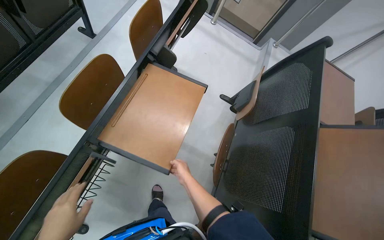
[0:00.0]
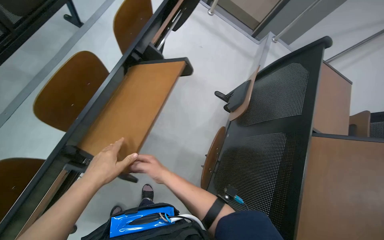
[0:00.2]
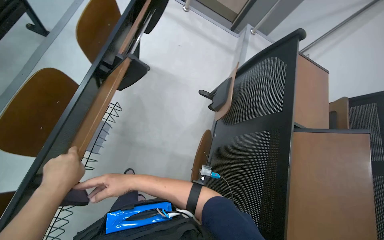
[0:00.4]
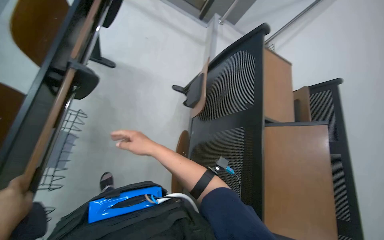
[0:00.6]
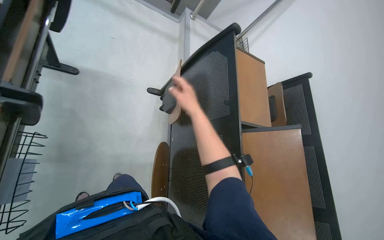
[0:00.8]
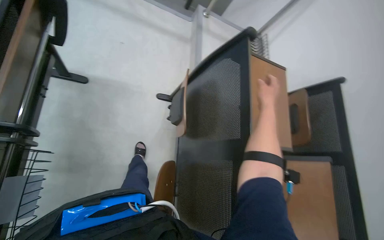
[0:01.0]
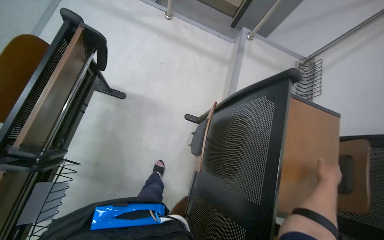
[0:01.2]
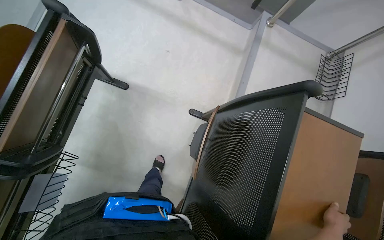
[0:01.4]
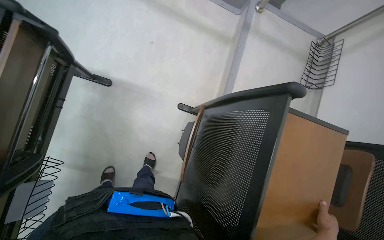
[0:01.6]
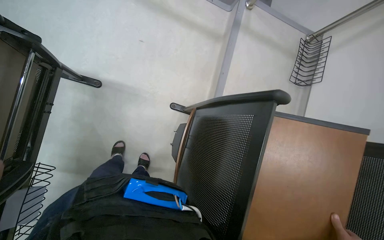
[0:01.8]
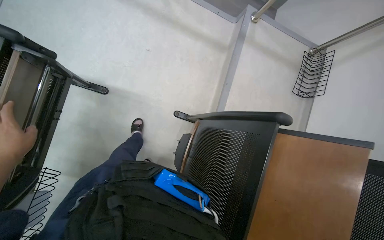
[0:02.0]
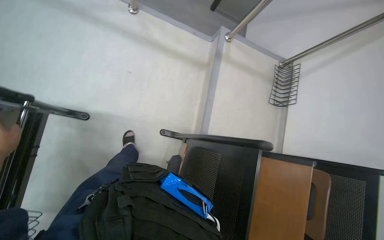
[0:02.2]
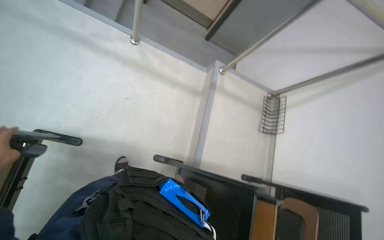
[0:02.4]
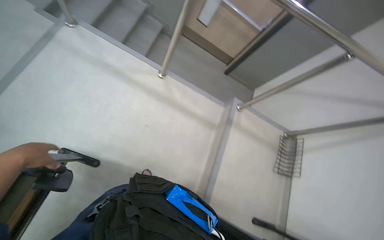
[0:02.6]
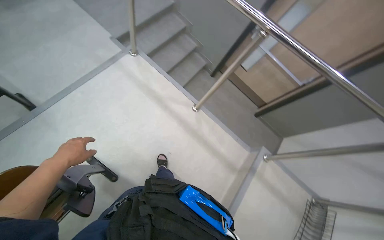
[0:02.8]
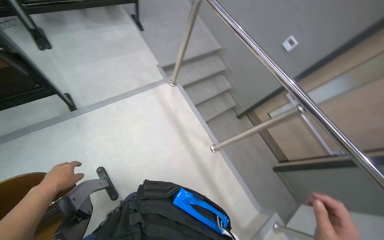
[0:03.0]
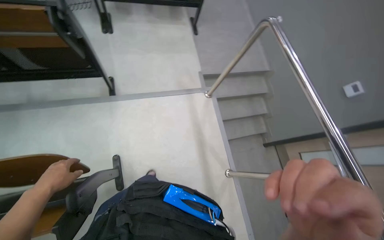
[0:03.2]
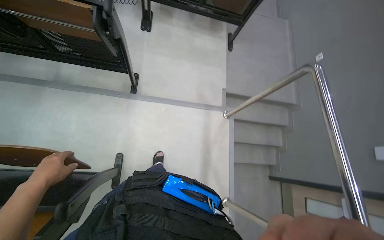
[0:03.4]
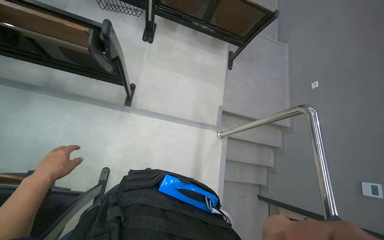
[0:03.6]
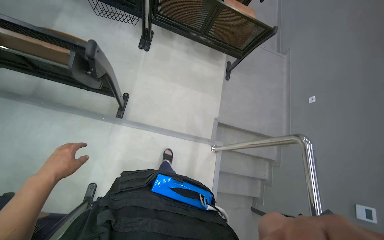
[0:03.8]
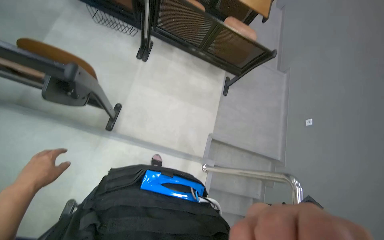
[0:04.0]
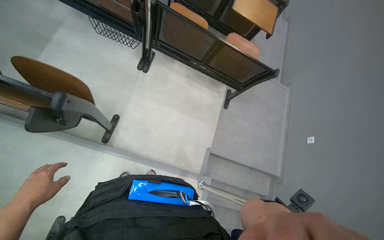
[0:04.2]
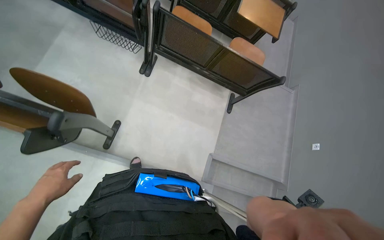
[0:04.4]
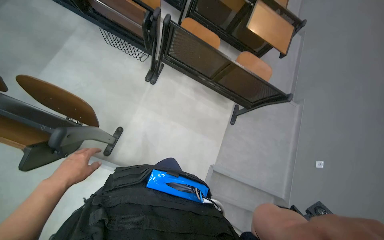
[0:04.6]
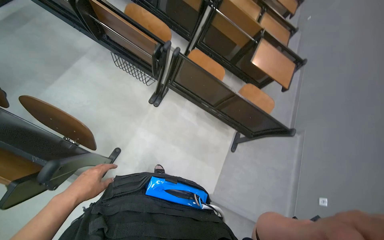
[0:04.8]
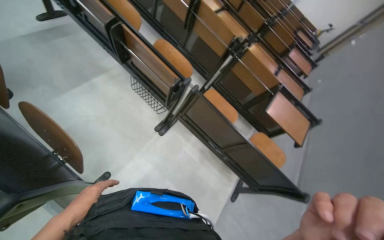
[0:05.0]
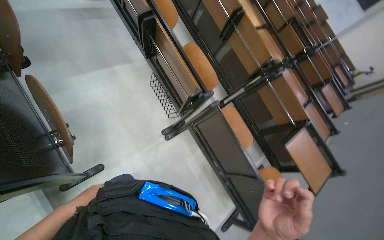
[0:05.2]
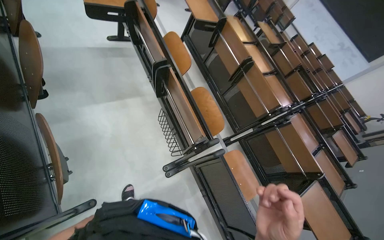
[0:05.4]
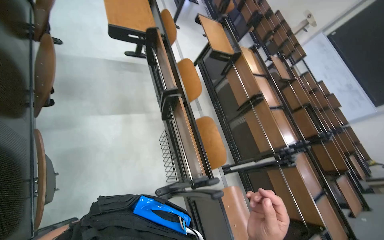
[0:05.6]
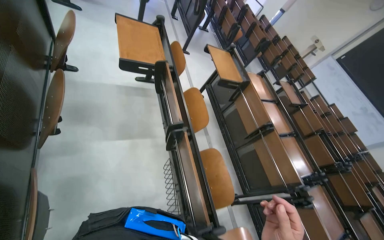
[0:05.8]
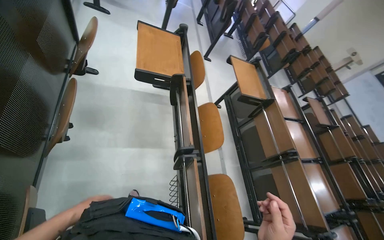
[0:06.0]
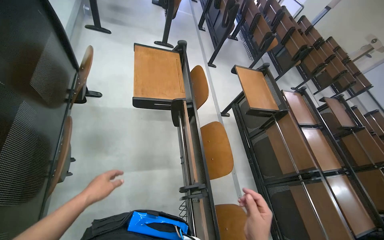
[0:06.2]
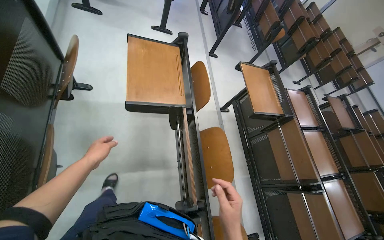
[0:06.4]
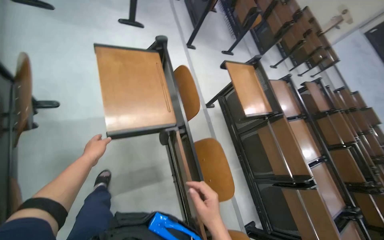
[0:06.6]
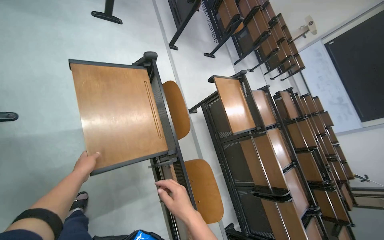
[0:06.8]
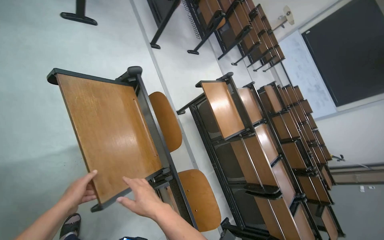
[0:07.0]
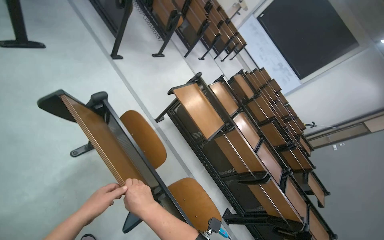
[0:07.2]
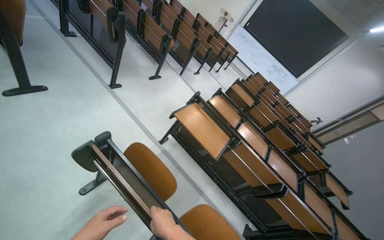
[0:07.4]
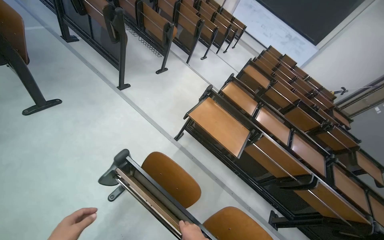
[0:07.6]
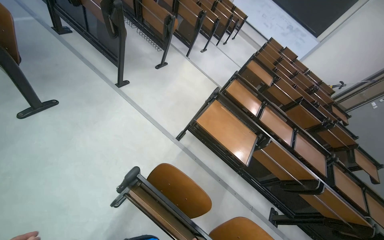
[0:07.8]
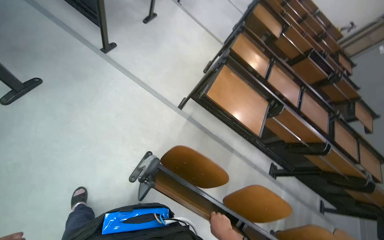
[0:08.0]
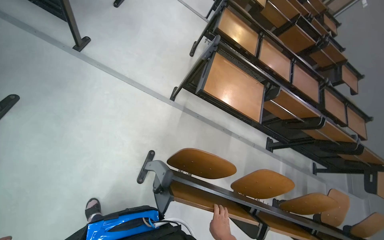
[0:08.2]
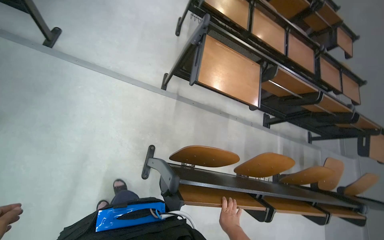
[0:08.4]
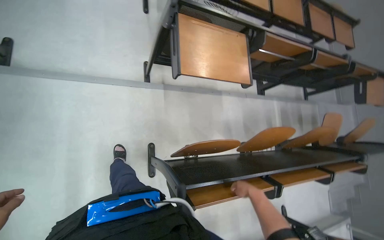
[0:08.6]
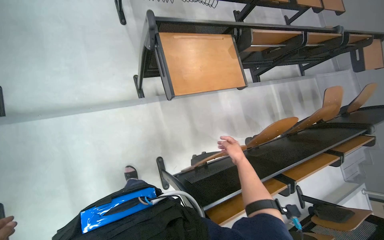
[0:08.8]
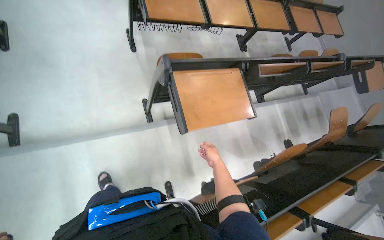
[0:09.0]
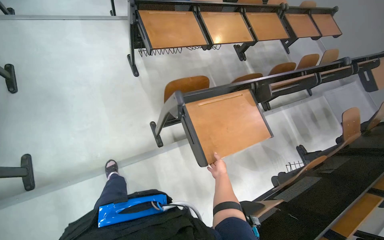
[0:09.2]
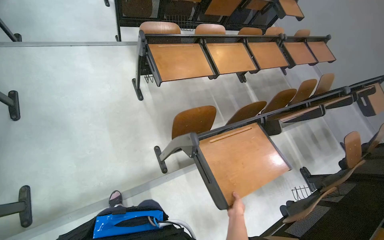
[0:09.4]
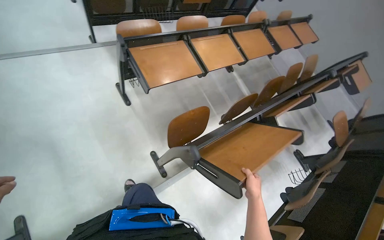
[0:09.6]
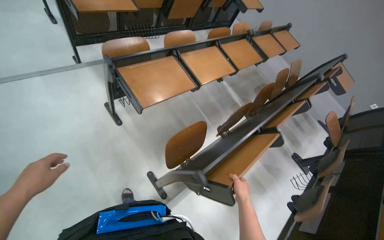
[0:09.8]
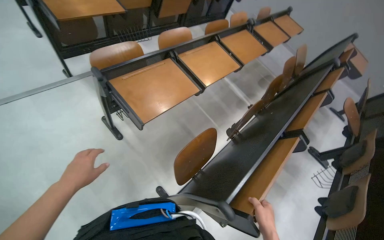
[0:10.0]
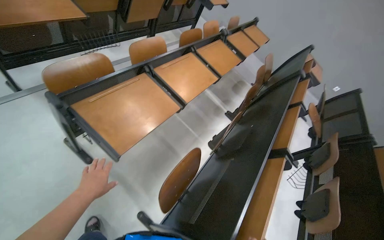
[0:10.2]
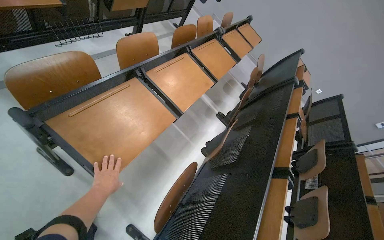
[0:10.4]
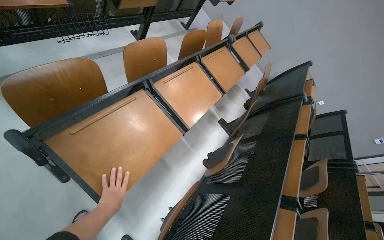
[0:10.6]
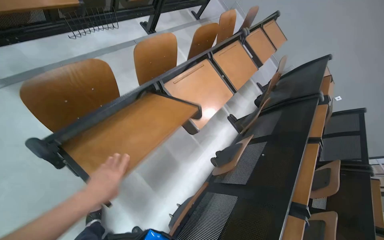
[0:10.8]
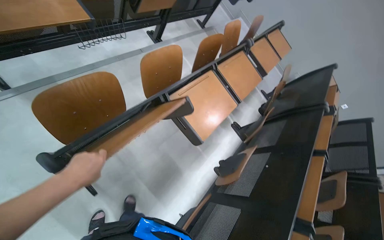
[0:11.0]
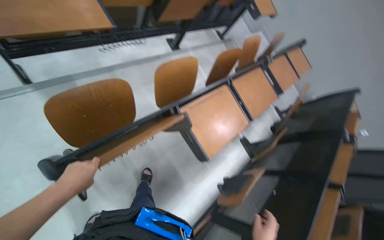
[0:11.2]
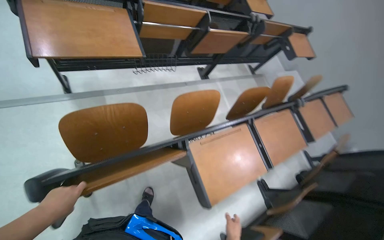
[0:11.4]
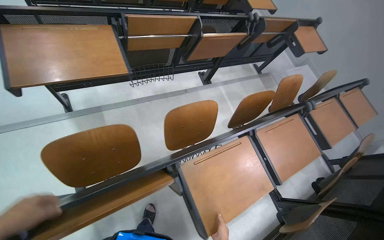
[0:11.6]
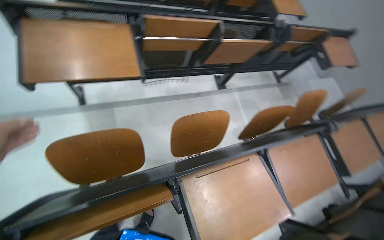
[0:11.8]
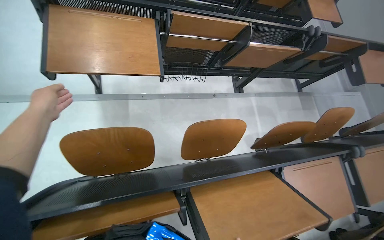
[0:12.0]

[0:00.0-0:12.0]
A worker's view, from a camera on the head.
Job: organizing items.
The whole recording: Folding up lecture hall desks. The worker folds up the desks in the lecture hall.
0:00.0 to 0:01.6: The camera is carried about 70 cm. The view tips downward by roughly 20 degrees.
0:01.6 to 0:03.0: The wearer moves roughly 70 cm. The camera pitches upward, by approximately 35 degrees. The scene rotates clockwise by roughly 35 degrees.
0:03.0 to 0:04.4: The camera travels about 90 cm. The wearer's head swings roughly 50 degrees to the left.
0:04.4 to 0:06.0: The camera travels some 80 cm. The head turns to the left by some 60 degrees. The wearer looks approximately 45 degrees further upward.
0:07.6 to 0:09.0: The head travels some 80 cm. The wearer looks some 45 degrees further downward. The scene rotates counterclockwise by approximately 45 degrees.
0:09.0 to 0:10.4: The wearer moves roughly 1 m. The head rotates some 35 degrees to the right.
0:10.4 to 0:12.0: The wearer moves roughly 70 cm. The wearer's head swings some 45 degrees to the left.

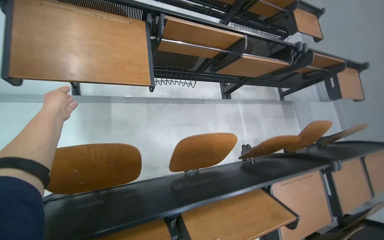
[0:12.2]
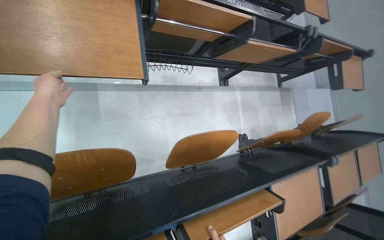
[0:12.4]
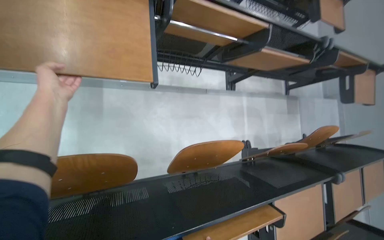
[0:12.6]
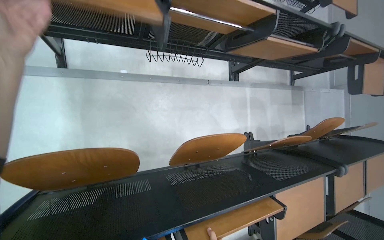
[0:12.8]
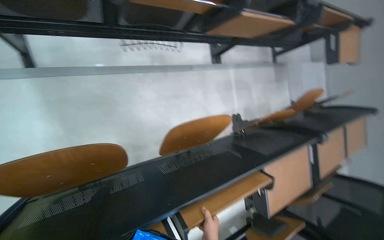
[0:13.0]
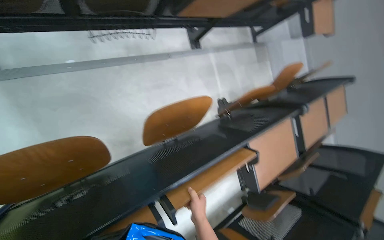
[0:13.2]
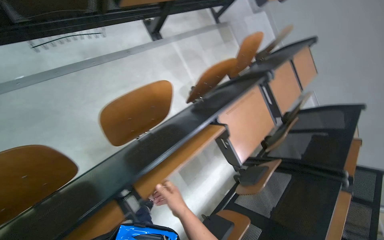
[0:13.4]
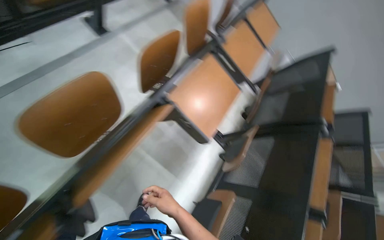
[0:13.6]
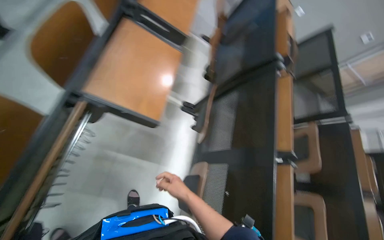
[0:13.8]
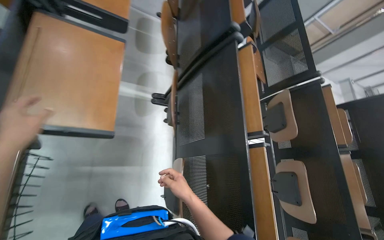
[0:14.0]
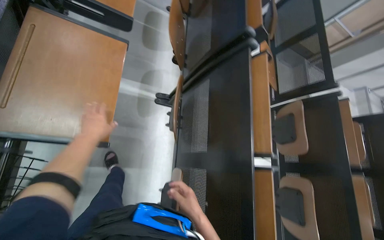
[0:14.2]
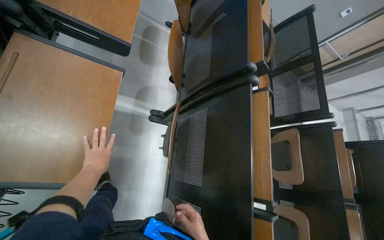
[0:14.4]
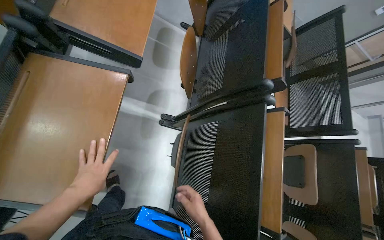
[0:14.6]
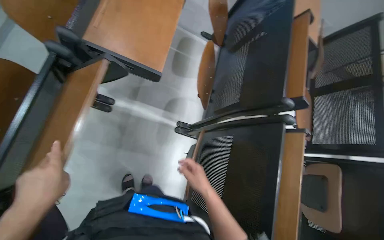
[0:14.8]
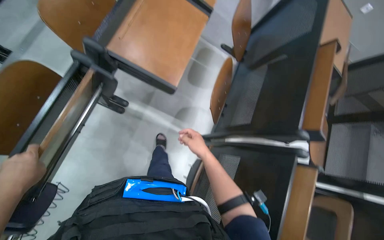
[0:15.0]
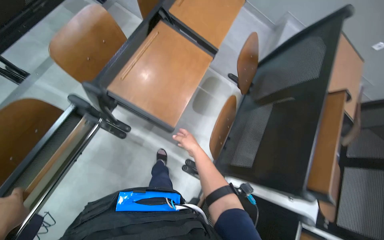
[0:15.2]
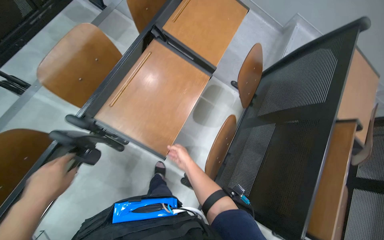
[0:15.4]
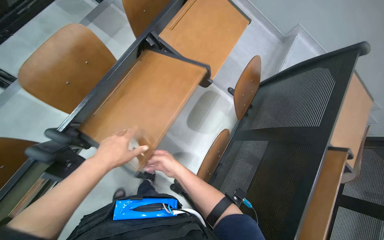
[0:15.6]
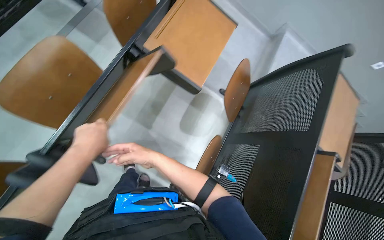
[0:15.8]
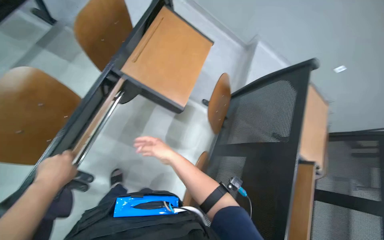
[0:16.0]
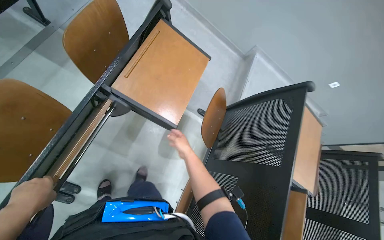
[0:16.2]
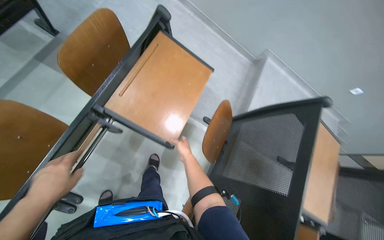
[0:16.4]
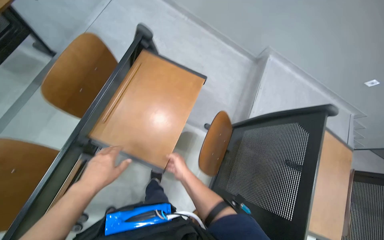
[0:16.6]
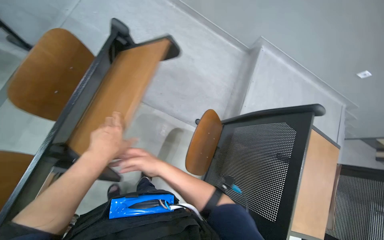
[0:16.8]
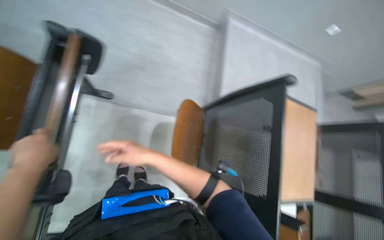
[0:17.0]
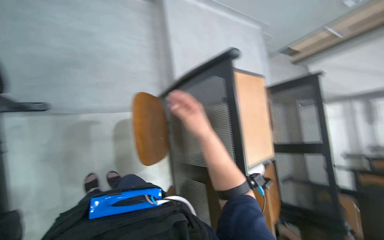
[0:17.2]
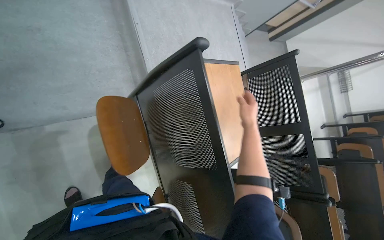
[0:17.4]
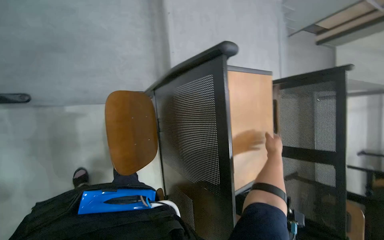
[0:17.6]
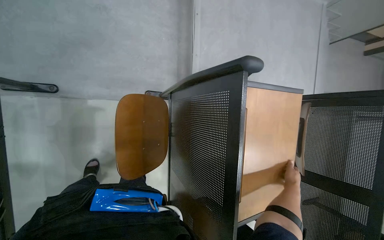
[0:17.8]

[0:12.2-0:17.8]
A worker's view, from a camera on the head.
Job: organizing items.
The whole recording: Folding up lecture hall desks. The worker folds up the desks in the lecture hall.
0:12.2 to 0:13.6: The camera pitches downward, by roughly 20 degrees. The scene turns roughly 35 degrees counterclockwise in the picture.
0:13.6 to 0:15.0: The camera is carried some 80 cm. The view tips downward by roughly 15 degrees.
0:15.0 to 0:16.4: The head travels about 70 cm.
0:16.4 to 0:17.8: The head travels approximately 60 cm. The view tilts roughly 25 degrees downward.

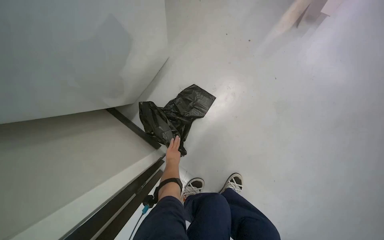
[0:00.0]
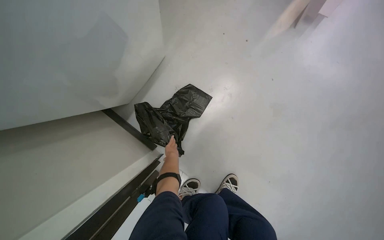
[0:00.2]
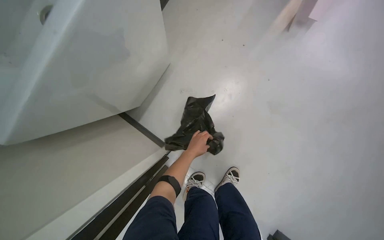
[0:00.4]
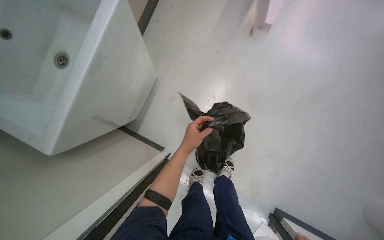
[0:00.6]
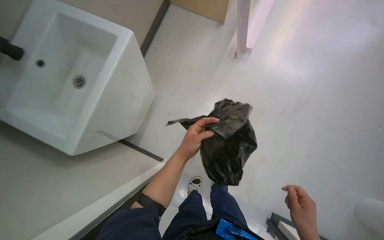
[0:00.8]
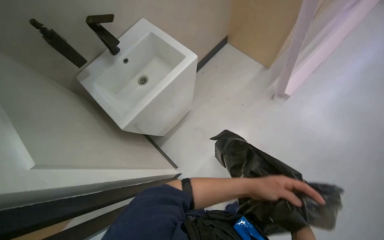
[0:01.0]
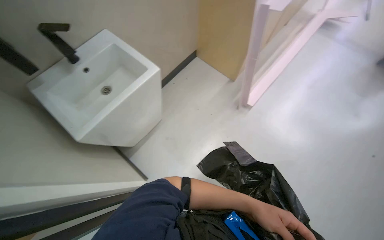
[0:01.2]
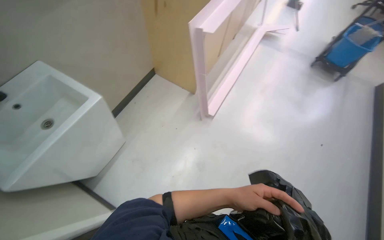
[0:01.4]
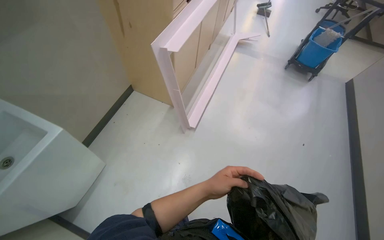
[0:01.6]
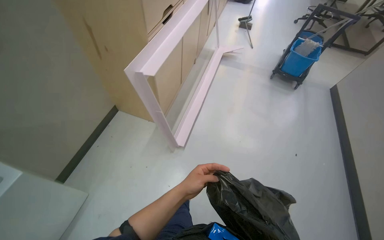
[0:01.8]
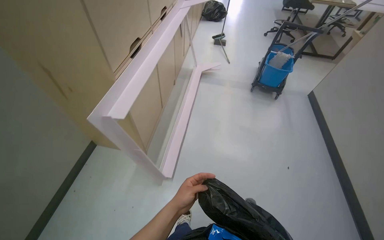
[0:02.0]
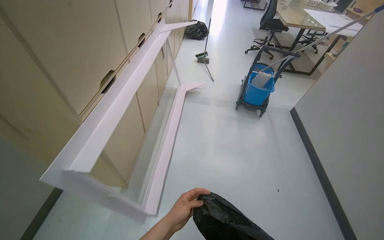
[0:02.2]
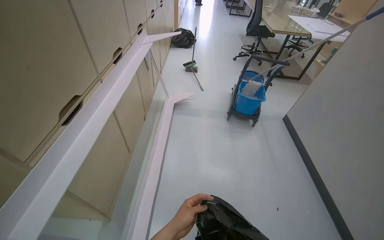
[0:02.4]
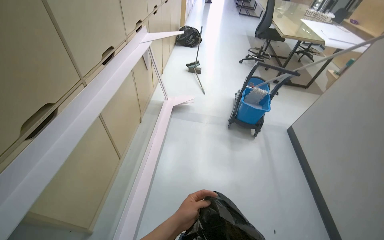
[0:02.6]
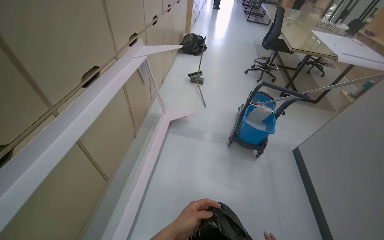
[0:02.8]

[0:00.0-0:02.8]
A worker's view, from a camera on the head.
Job: managing trash.
The whole recording: Managing and consolidating trash. The worker collects and consolidates trash into bags, then places them into a larger paper bag.
0:00.0 to 0:01.4: The wearer moves about 50 cm. The camera pitches upward, by roughly 20 degrees.
0:01.4 to 0:02.8: The camera is carried about 1 m. The head turns to the right by roughly 20 degrees. The camera pitches upward, by some 15 degrees.
